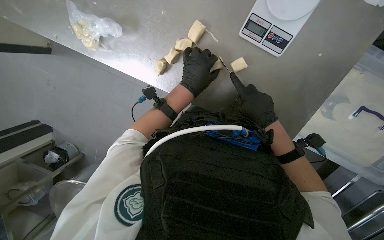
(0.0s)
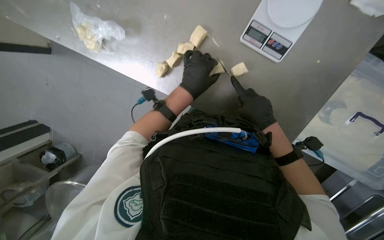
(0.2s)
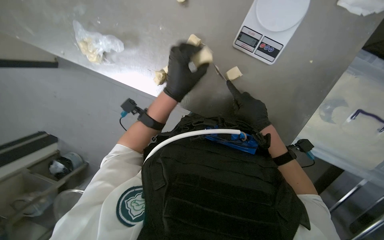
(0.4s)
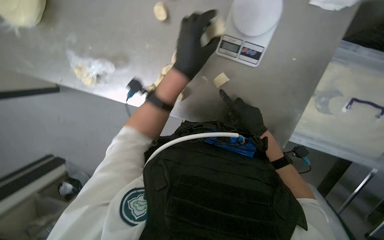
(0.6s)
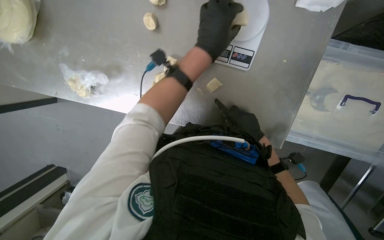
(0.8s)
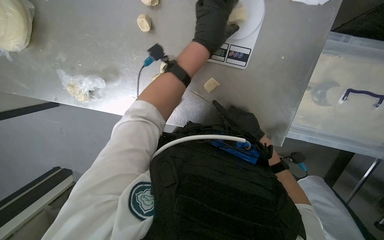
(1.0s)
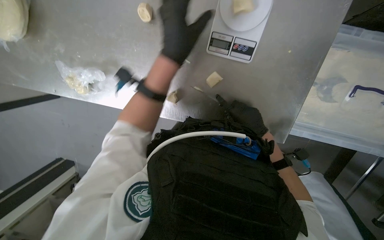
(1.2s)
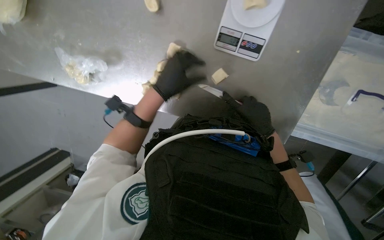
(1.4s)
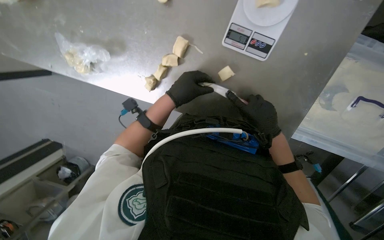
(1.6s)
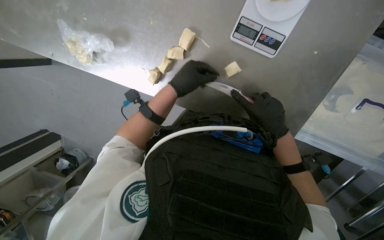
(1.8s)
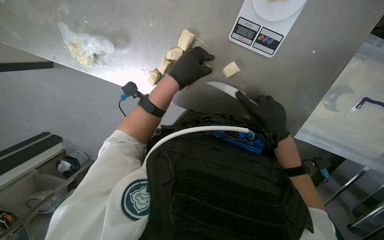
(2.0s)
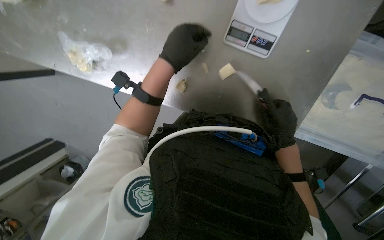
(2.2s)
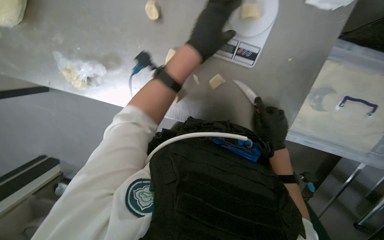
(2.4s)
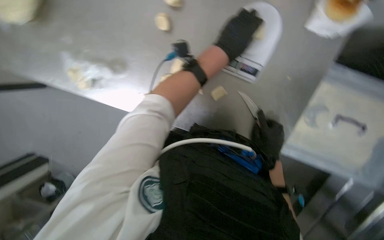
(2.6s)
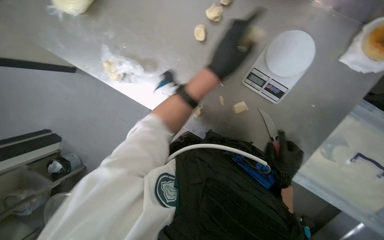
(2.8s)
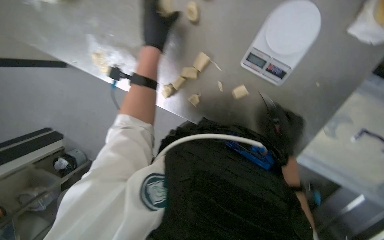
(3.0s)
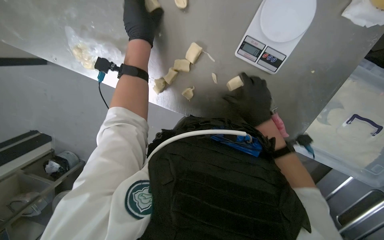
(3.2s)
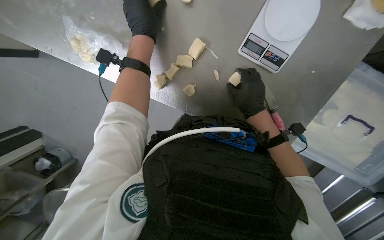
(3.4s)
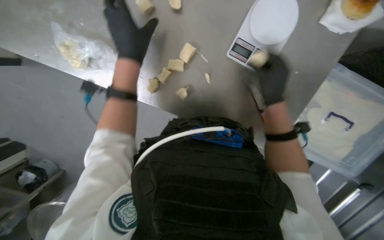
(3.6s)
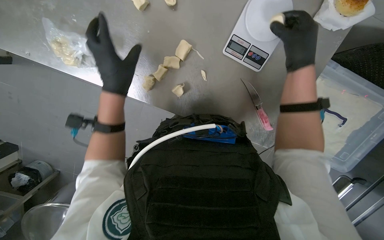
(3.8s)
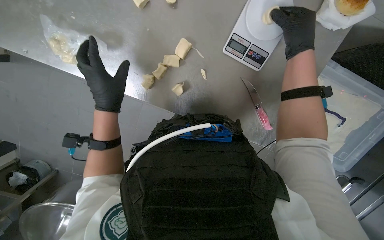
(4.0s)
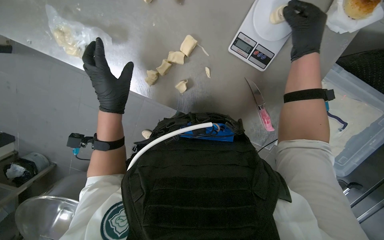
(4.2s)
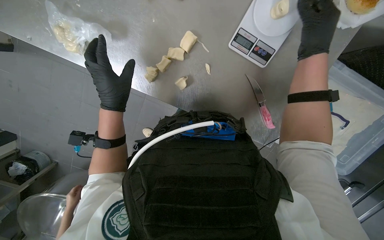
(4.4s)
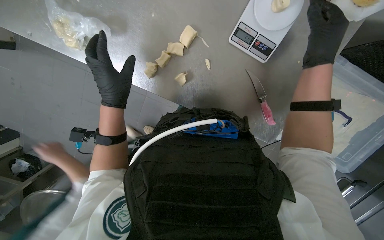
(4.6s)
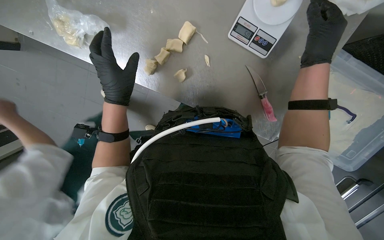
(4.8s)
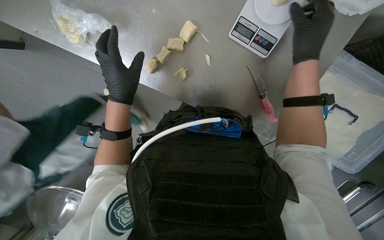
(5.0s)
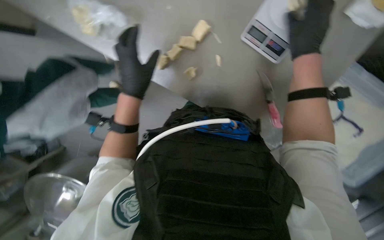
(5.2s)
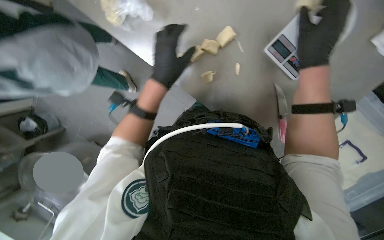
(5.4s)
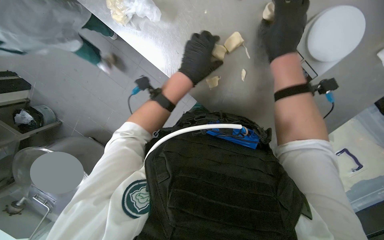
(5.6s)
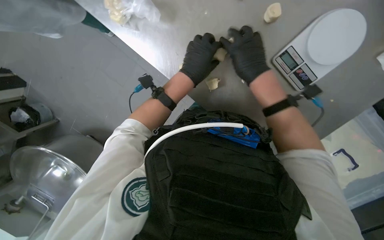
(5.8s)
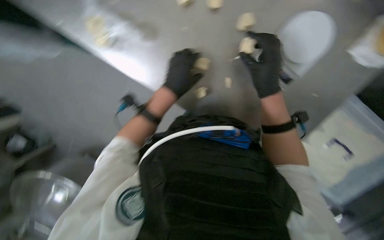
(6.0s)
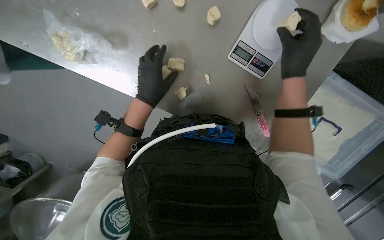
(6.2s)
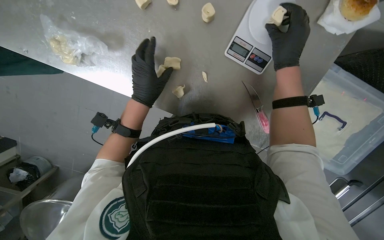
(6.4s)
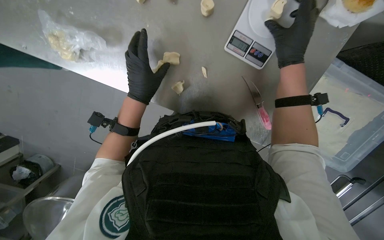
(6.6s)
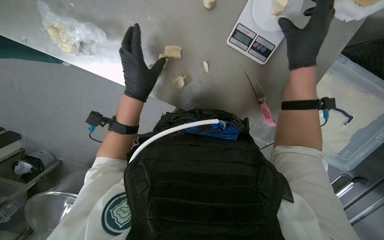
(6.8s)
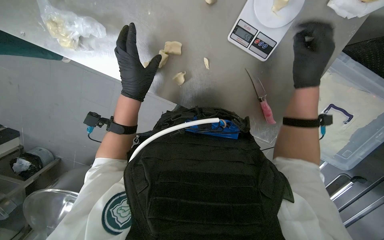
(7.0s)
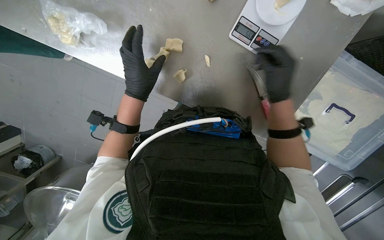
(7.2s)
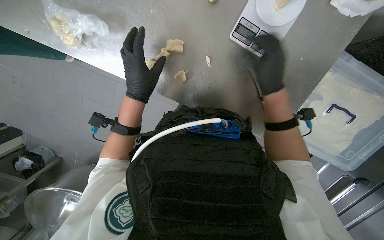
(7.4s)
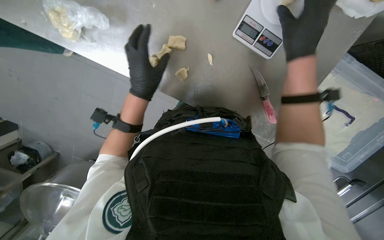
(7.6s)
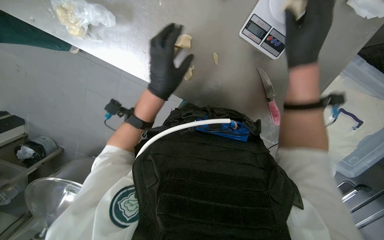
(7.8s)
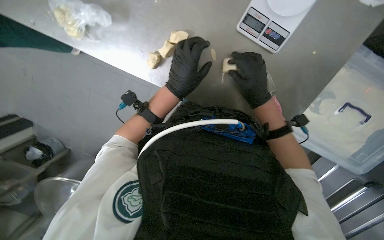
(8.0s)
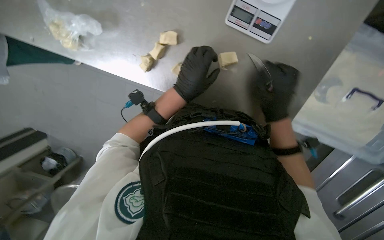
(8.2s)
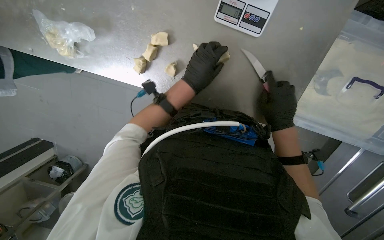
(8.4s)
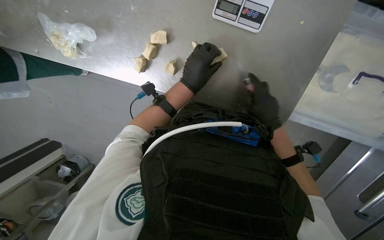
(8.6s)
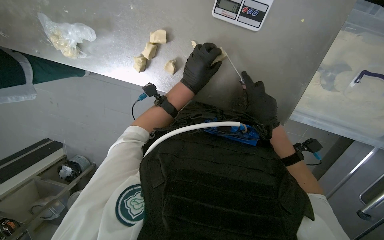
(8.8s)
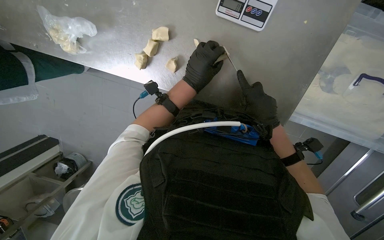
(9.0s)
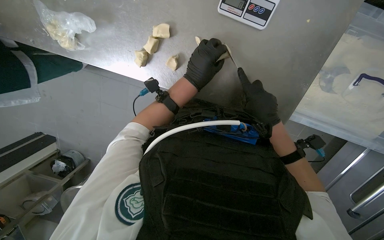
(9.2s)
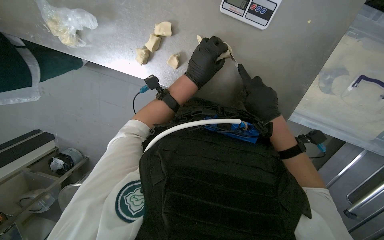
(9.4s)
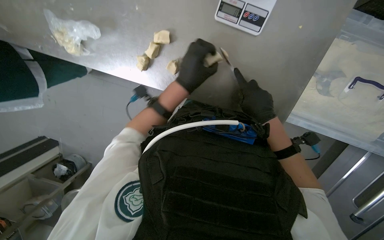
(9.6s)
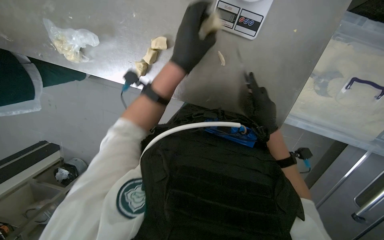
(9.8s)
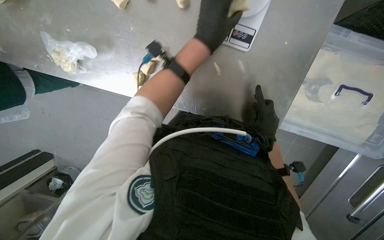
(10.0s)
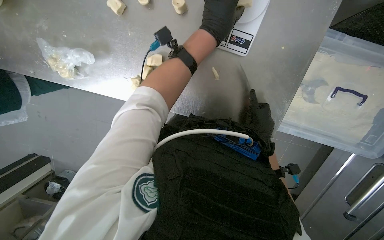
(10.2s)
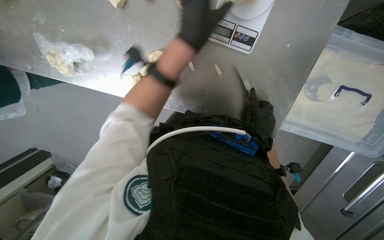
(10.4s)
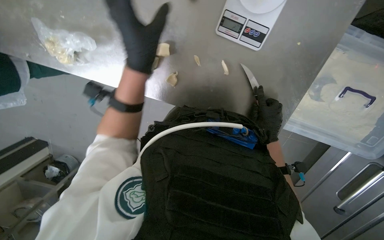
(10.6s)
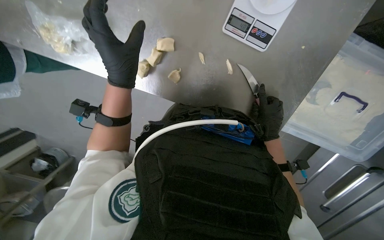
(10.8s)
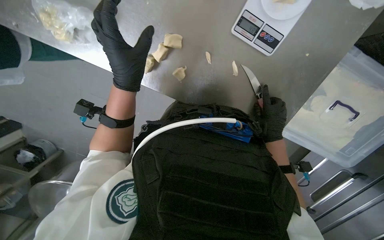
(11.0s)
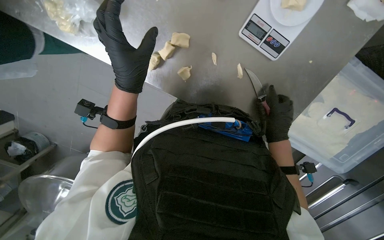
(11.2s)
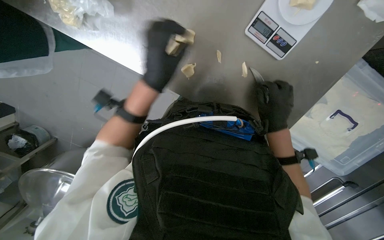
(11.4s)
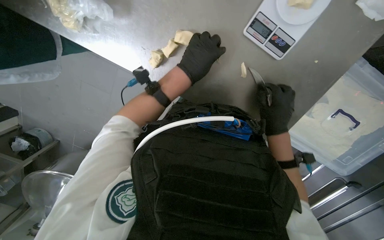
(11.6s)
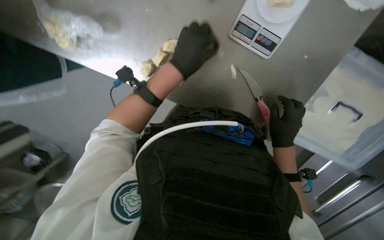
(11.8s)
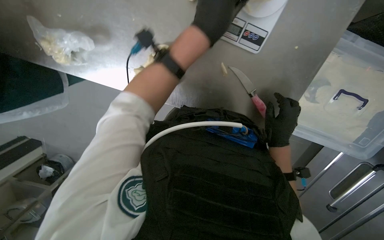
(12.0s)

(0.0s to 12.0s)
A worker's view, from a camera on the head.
Job: preparing food.
The whole recording: Cutting dough into portions. The worker cuts a long piece of dough into smaller portions using a knife and places them on a scale.
0.0s - 1.6s: The left hand moves approximately 20 cm up the picture and comes back.
1.6s - 3.0s: The left hand shifts some 15 cm up the picture, and moves approximately 15 cm to the right and comes back.
3.0s - 4.4s: The right hand heads up the picture and nearer to the camera, covering about 25 cm. Meanwhile the left hand travels down the picture by about 20 cm.
4.4s - 6.0s: The left hand heads to the right, covering about 10 cm. The right hand goes some 10 cm to the left.
6.0s - 7.6s: The right hand moves up and down the picture over some 10 cm, changing direction 2 times.
7.6s - 9.0s: The left hand travels to the right by approximately 15 cm. The right hand travels down the picture and farther from the camera by about 25 cm.
9.0s - 10.4s: The left hand shifts some 20 cm up the picture and nearer to the camera.
10.4s - 12.0s: The left hand goes to the left and returns, some 20 cm each way.

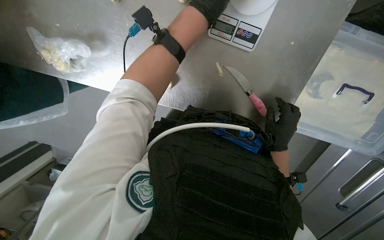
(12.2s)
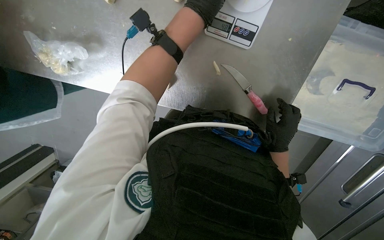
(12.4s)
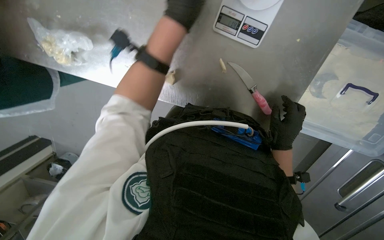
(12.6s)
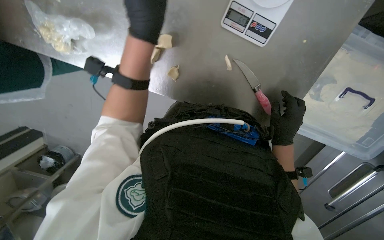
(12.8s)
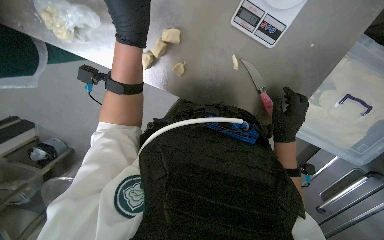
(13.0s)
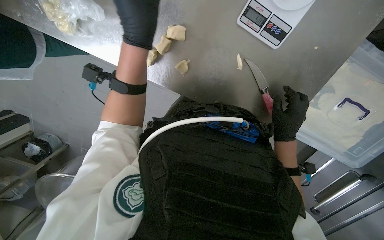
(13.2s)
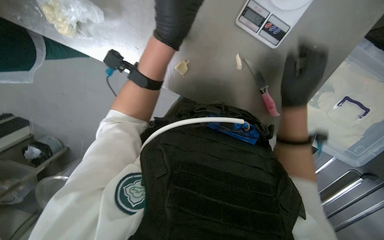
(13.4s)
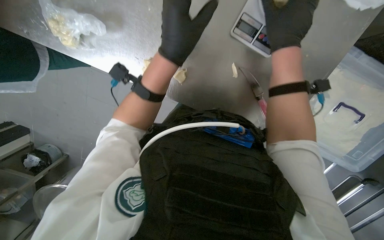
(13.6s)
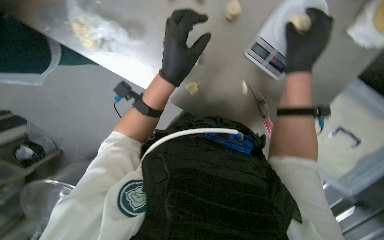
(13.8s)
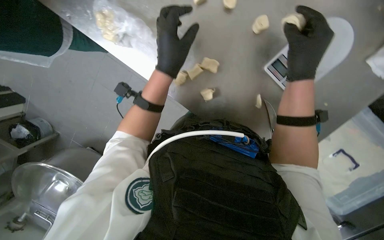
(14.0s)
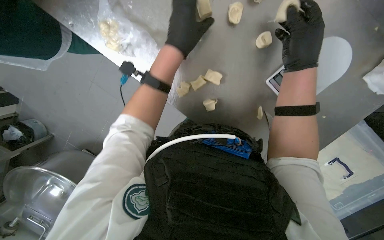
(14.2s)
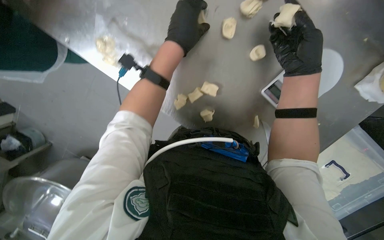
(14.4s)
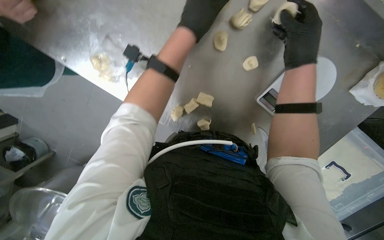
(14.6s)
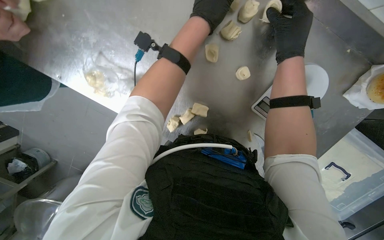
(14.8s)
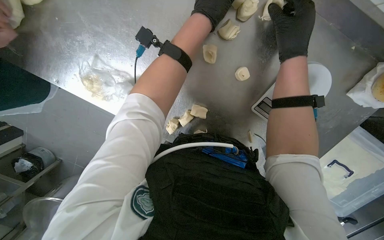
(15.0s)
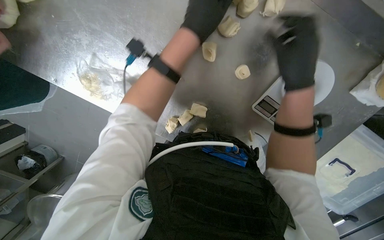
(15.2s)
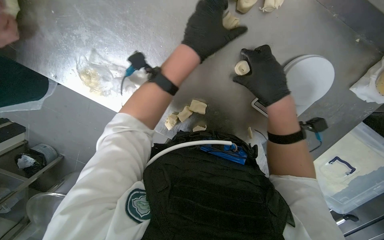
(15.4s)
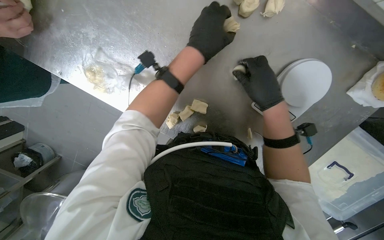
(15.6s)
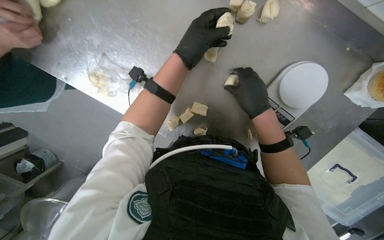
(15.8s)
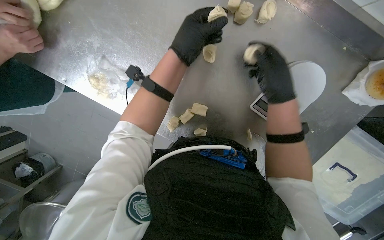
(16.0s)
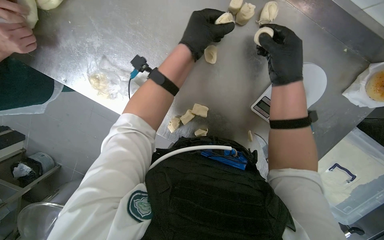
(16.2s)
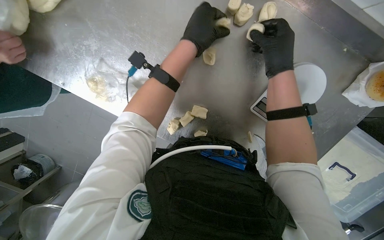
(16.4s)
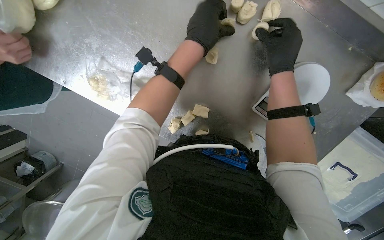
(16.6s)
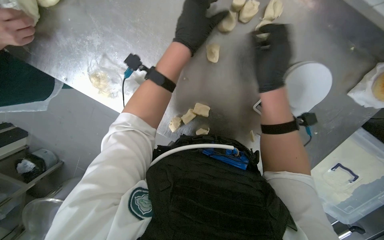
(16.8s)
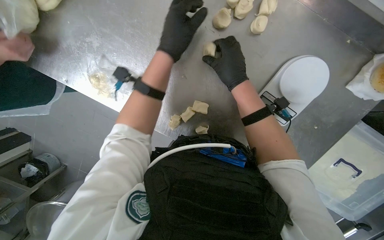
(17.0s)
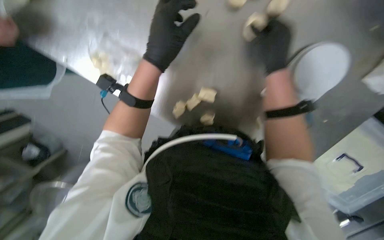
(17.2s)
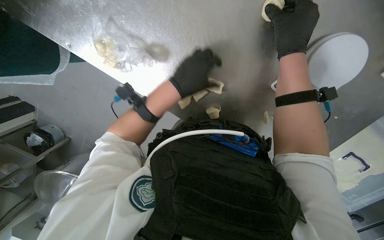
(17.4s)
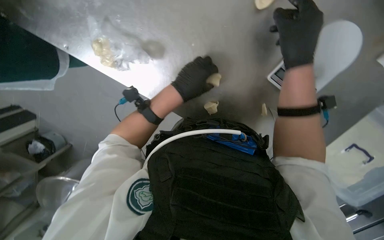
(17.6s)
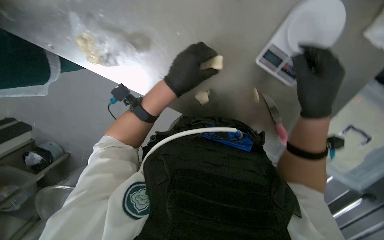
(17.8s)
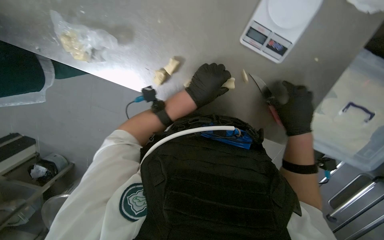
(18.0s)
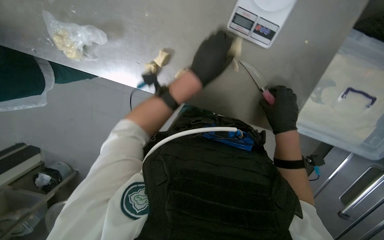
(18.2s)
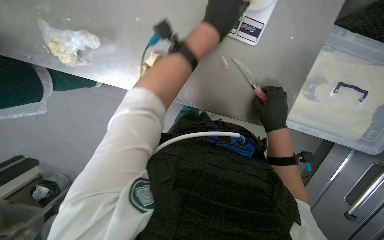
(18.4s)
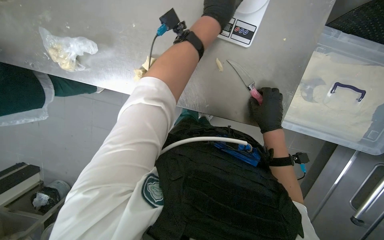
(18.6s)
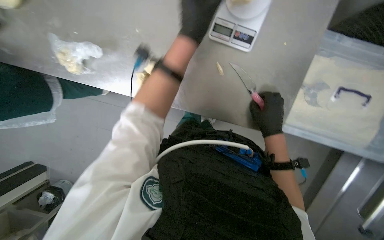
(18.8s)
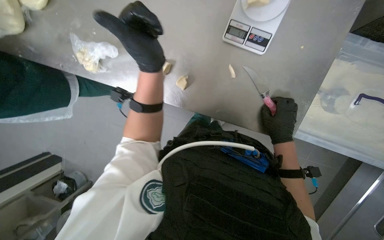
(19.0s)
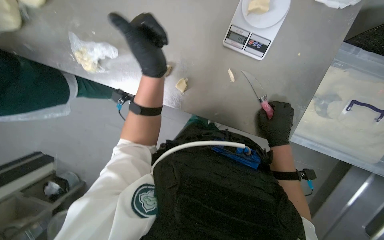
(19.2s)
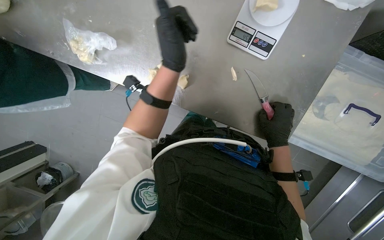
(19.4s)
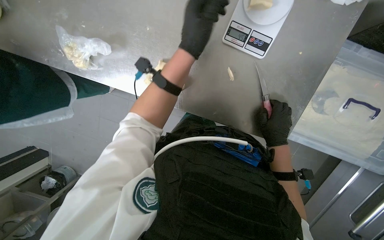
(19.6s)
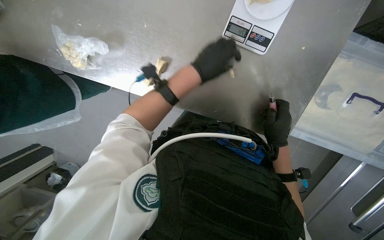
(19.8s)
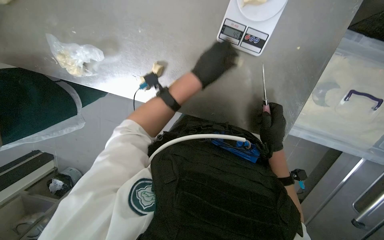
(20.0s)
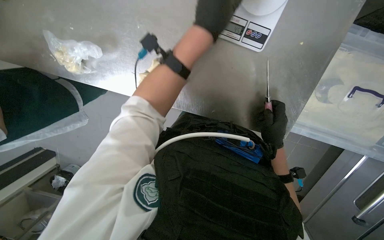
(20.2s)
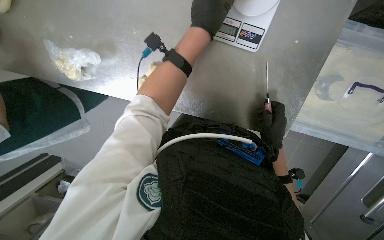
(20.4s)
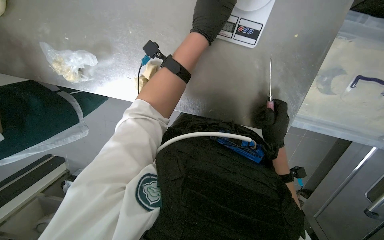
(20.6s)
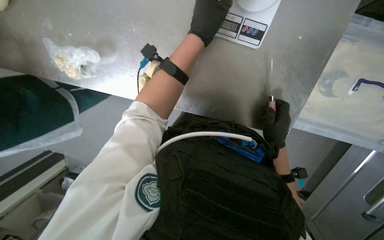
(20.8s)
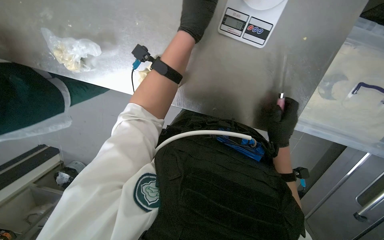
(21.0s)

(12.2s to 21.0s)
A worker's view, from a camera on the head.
Job: preparing food.
The whole recording: Cutting dough into portions. The worker cuts a long piece of dough into smaller portions using a knife and places them on a scale.
12.2s - 13.6s: The left hand moves approximately 20 cm to the left and comes back; the right hand goes roughly 30 cm up the picture and nearer to the camera.
16.6s - 18.0s: The right hand goes approximately 25 cm down the picture. Meanwhile the left hand heads down the picture and farther from the camera, covering about 20 cm.
18.0s - 19.6s: The left hand moves up and down the picture over some 20 cm, changing direction 2 times.
